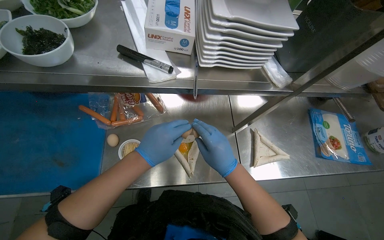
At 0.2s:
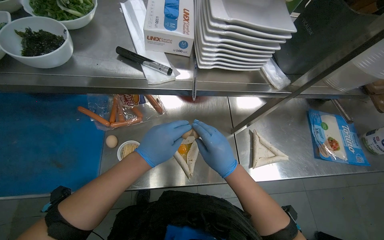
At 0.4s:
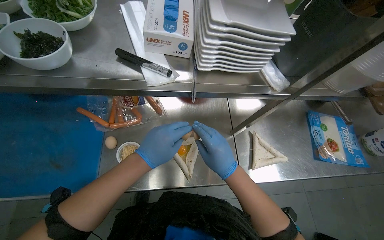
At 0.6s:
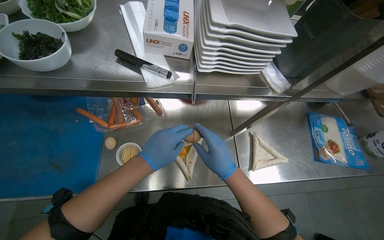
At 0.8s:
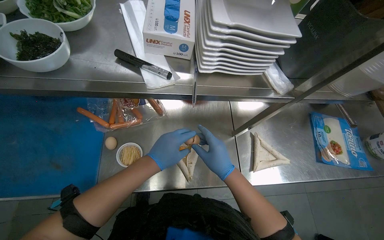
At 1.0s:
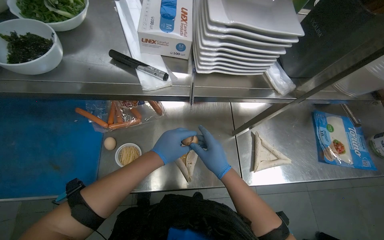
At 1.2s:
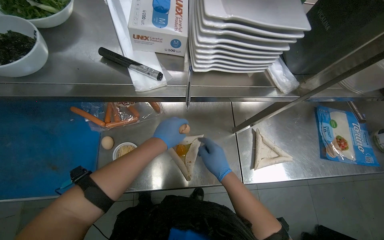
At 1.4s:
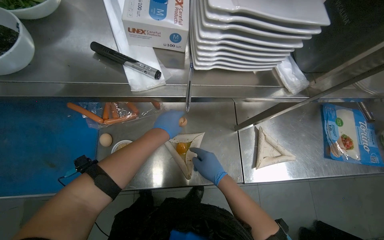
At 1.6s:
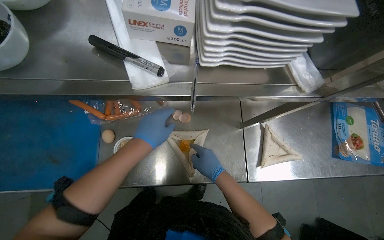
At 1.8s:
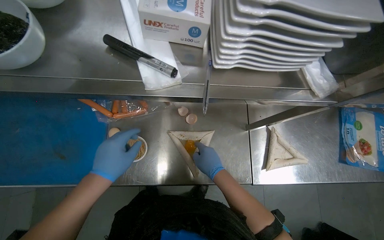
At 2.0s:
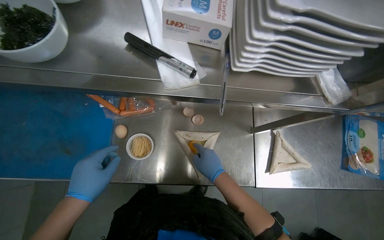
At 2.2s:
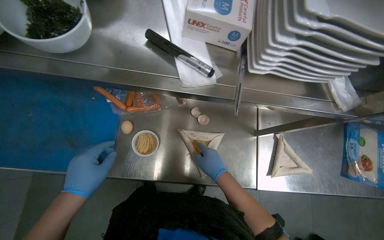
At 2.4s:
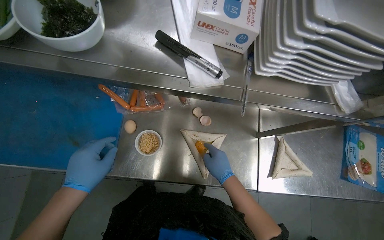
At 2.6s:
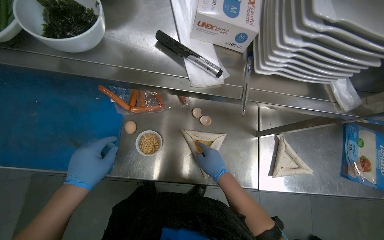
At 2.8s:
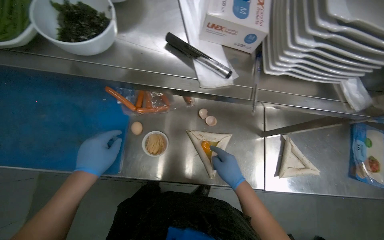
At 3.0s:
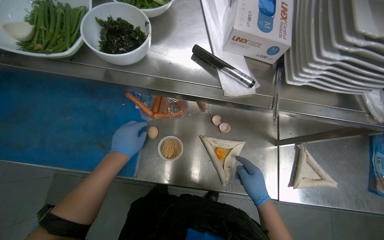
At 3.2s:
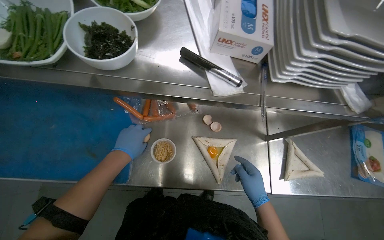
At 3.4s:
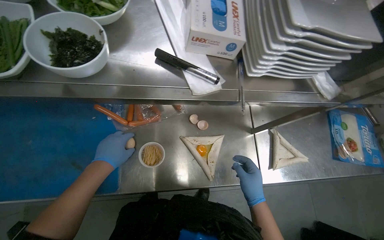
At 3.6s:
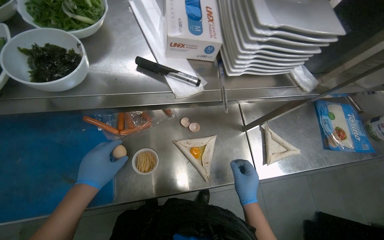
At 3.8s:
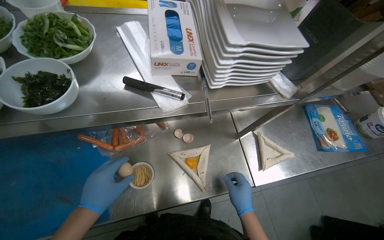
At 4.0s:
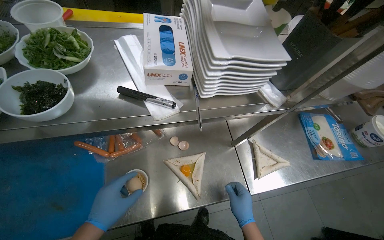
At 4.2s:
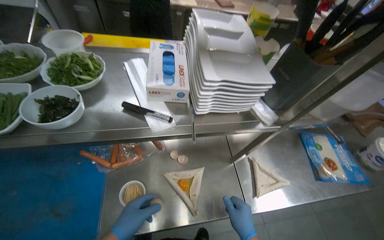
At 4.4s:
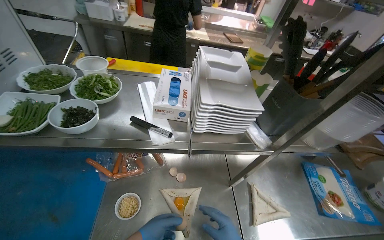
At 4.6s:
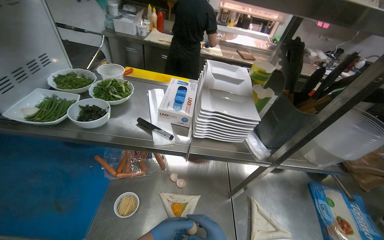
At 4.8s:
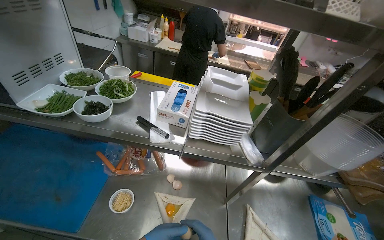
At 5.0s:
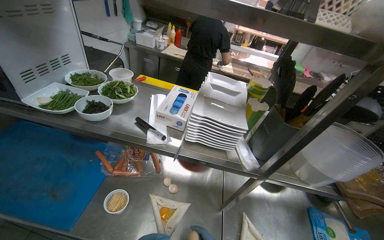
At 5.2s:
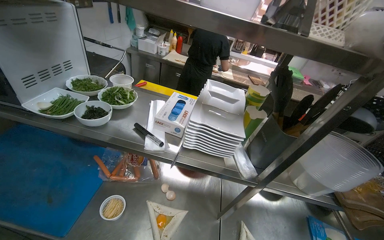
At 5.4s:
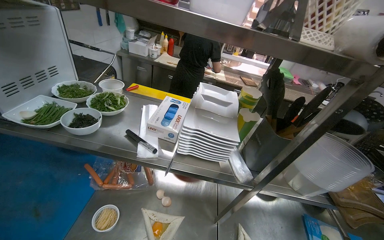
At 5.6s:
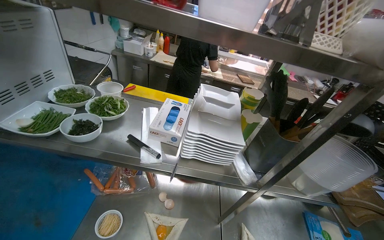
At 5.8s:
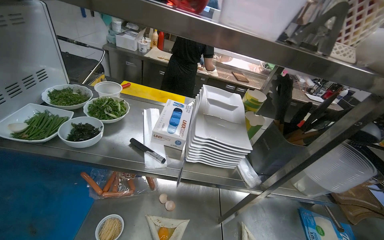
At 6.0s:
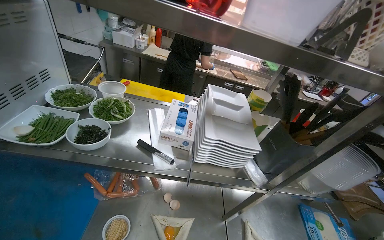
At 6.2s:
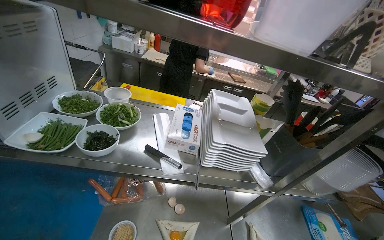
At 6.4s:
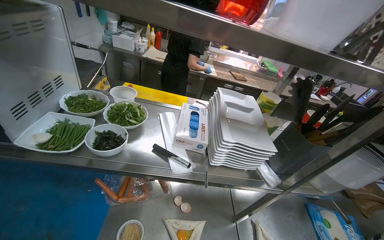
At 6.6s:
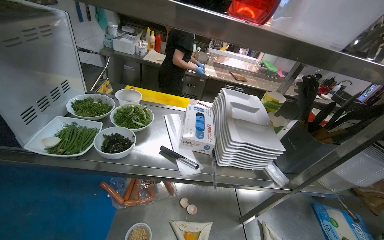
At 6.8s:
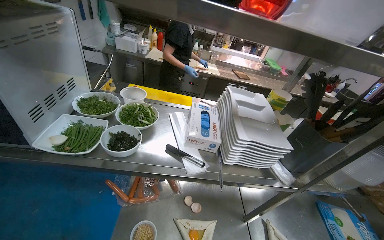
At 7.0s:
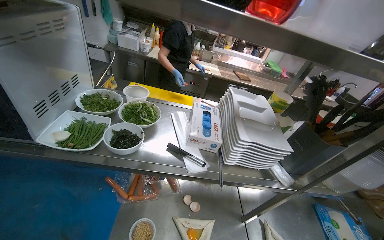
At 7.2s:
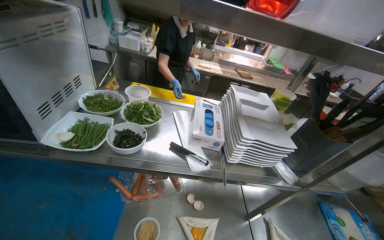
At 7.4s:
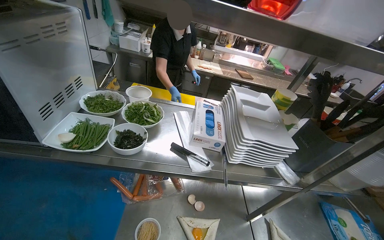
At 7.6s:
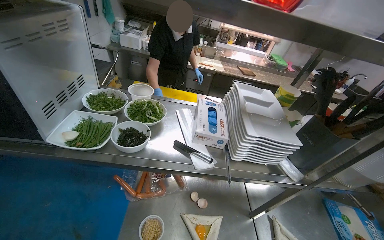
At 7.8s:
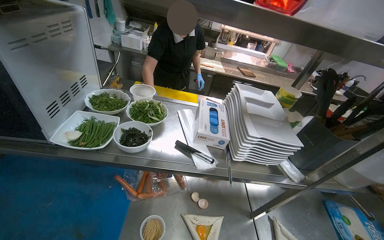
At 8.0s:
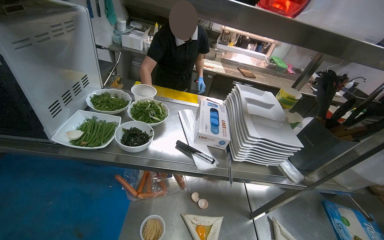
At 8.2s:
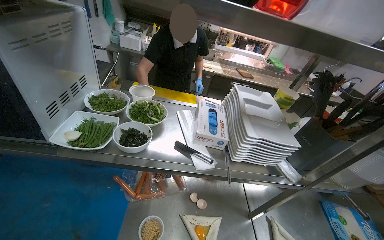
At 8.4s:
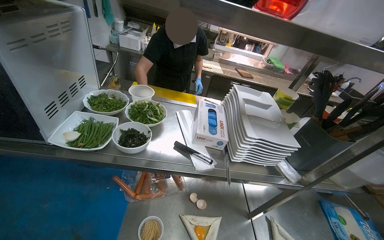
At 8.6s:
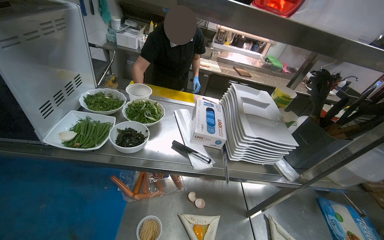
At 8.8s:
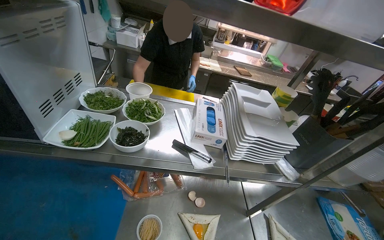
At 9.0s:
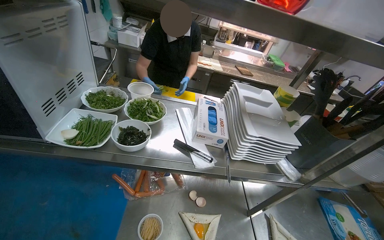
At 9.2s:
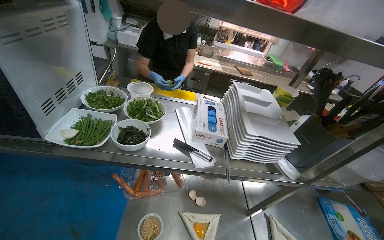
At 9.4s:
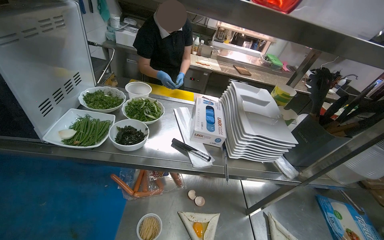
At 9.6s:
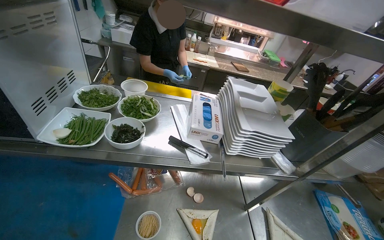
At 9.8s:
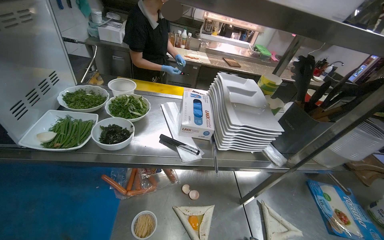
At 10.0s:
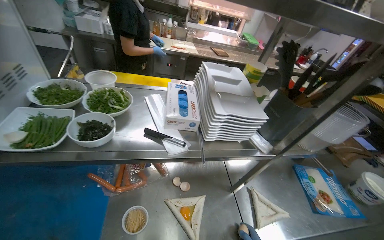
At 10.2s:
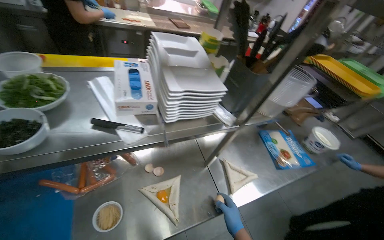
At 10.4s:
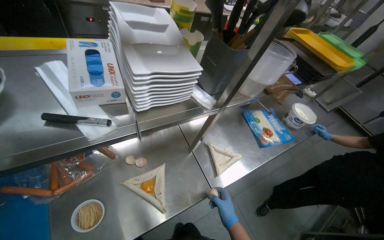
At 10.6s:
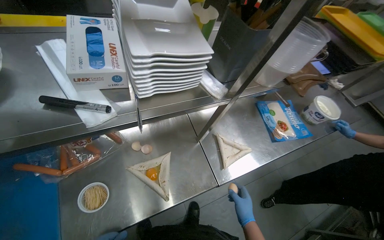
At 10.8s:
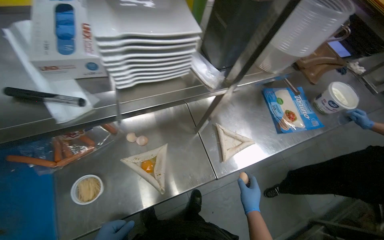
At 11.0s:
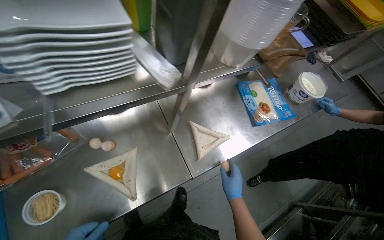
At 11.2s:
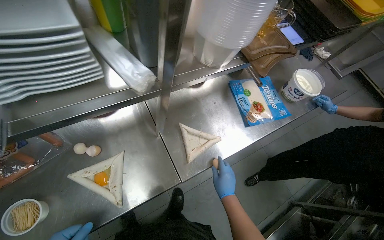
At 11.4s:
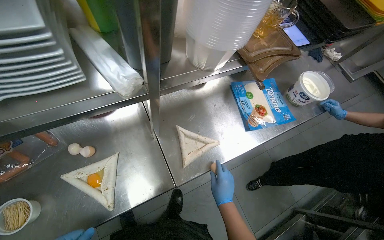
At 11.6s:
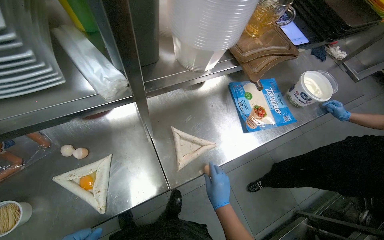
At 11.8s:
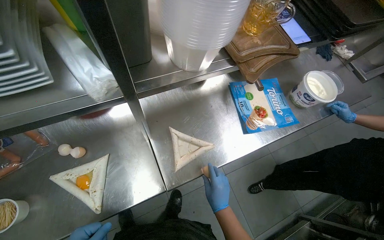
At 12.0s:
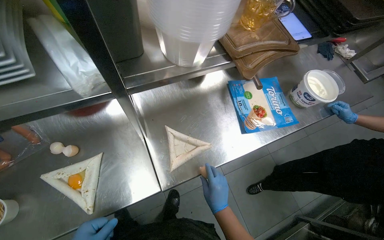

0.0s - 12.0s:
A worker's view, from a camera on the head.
Job: preparing food.
The whole recording: Cracking eggs into tortillas. The worker cracks eggs and places them into folded tortillas.
1.6s - 3.0s: The left hand travels to the left by approximately 25 cm.
3.0s - 4.4s: The wearer looks about 25 degrees further upward.
9.0s - 10.4s: The head rotates approximately 30 degrees to the right. The camera pitches downward, by some 20 degrees.
10.4s - 12.0s: The camera pitches downward, by about 15 degrees.

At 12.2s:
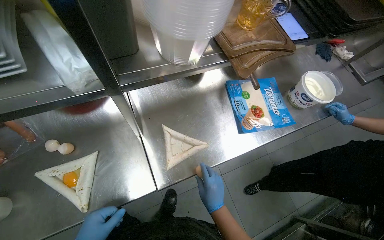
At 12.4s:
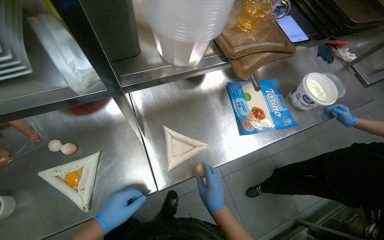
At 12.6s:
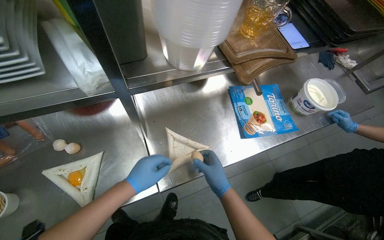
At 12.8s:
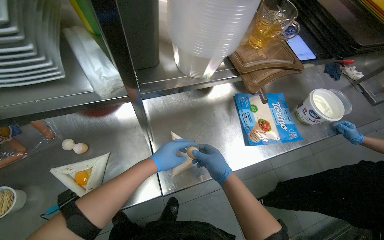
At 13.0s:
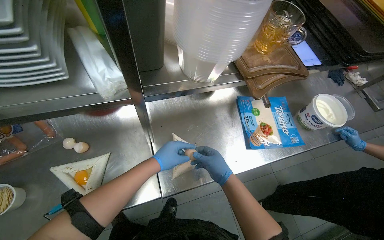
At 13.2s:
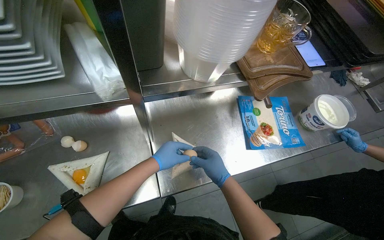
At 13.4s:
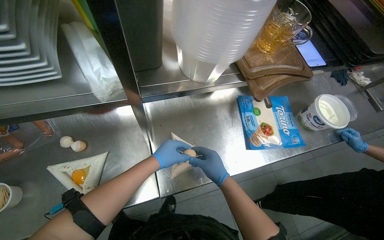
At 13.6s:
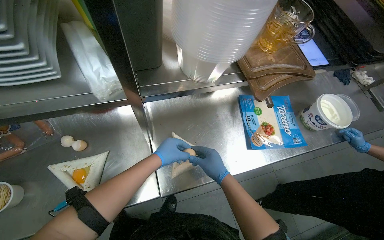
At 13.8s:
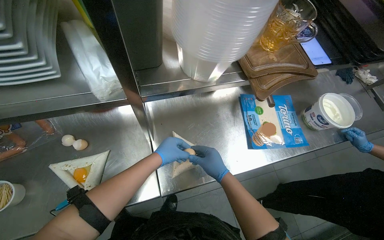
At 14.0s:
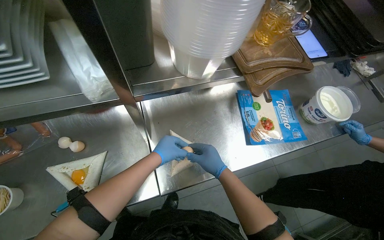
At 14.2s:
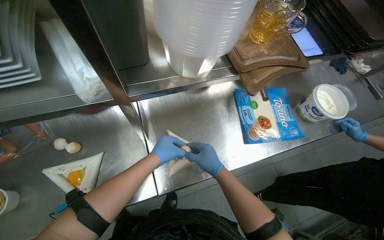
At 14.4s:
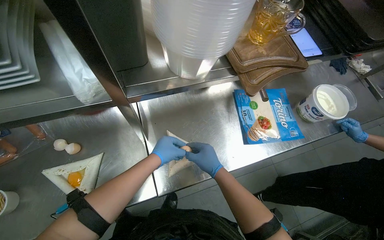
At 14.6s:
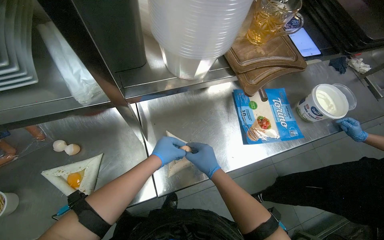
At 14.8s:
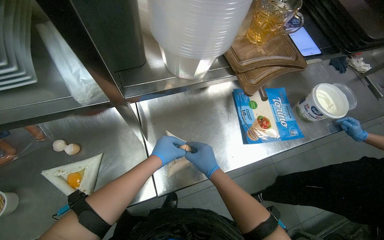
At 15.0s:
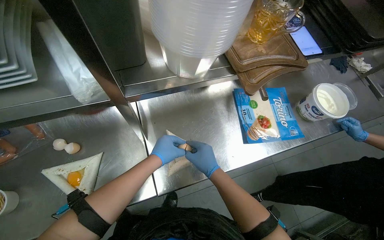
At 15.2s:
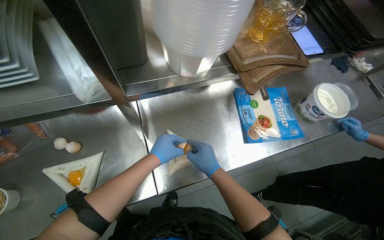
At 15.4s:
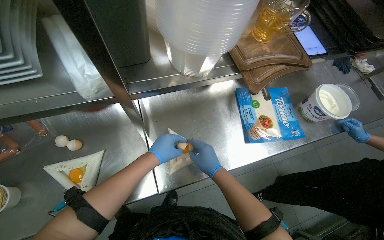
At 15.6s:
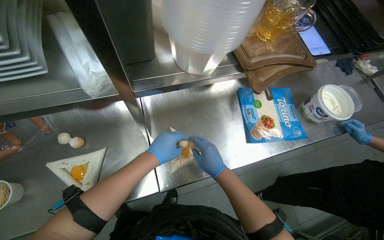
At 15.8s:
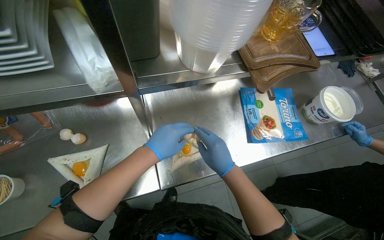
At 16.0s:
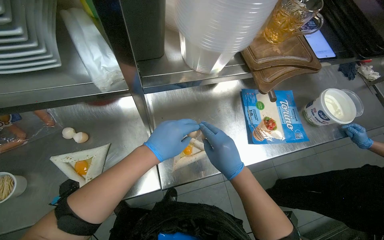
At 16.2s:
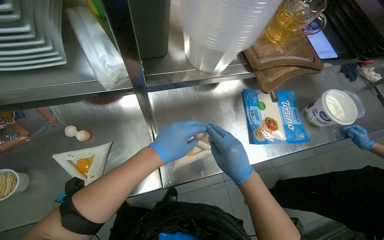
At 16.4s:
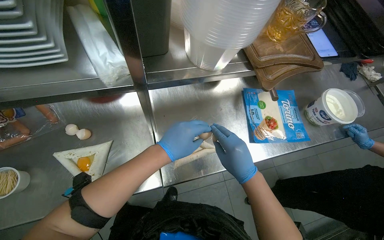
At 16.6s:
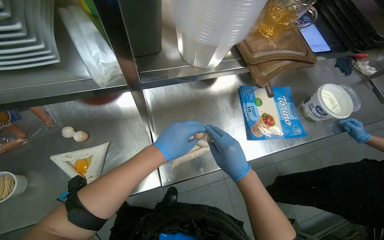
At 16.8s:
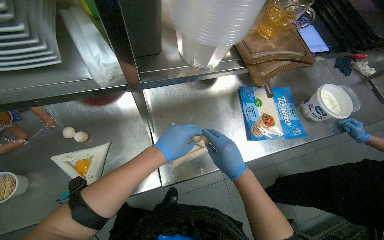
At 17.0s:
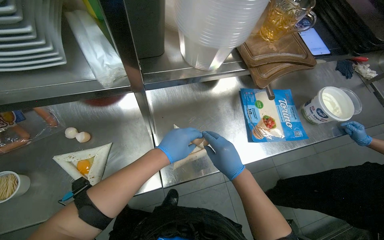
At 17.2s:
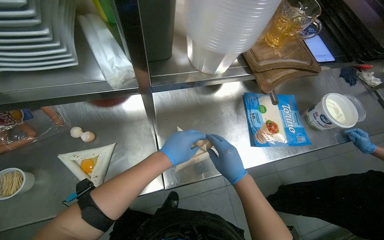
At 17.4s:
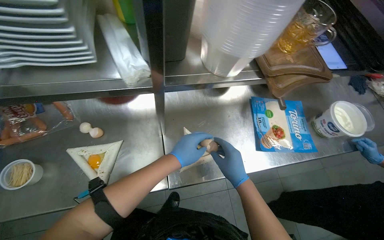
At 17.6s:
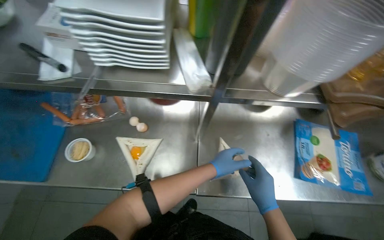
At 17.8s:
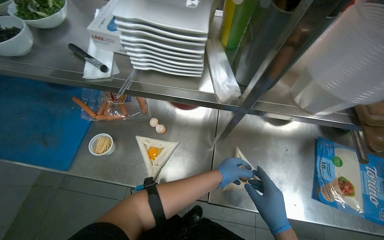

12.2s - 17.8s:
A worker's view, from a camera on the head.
Job: preparing food.
The whole recording: Cracking eggs into tortillas. The worker cracks eggs and places them into folded tortillas.
12.2s - 13.6s: The right hand travels up the picture by roughly 15 cm.
13.6s - 15.0s: The hands are busy where they are.
15.0s - 16.4s: Both hands move nearer to the camera, approximately 10 cm.
16.4s - 17.8s: The head rotates approximately 25 degrees to the left.

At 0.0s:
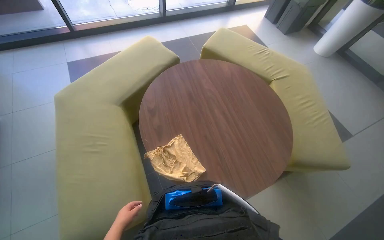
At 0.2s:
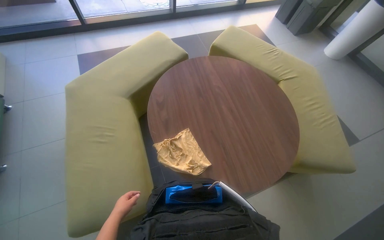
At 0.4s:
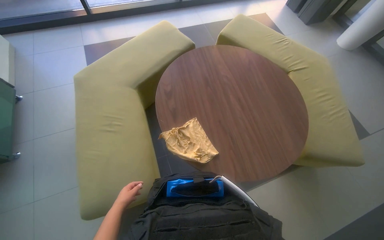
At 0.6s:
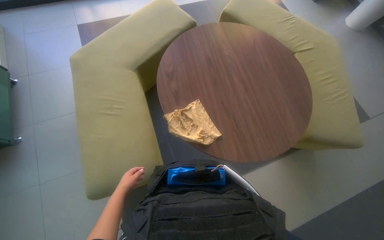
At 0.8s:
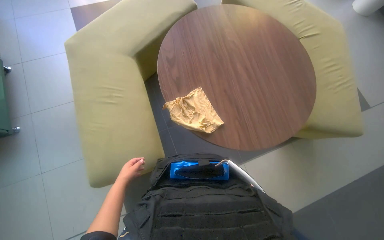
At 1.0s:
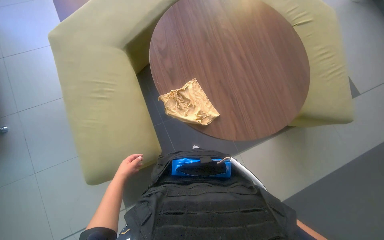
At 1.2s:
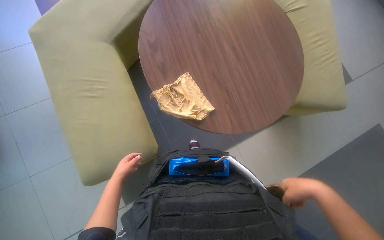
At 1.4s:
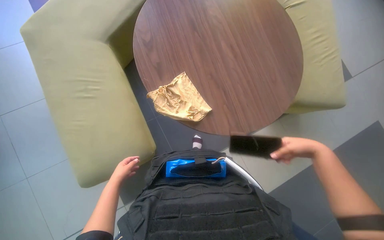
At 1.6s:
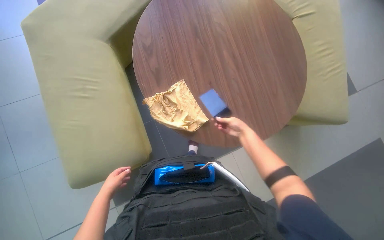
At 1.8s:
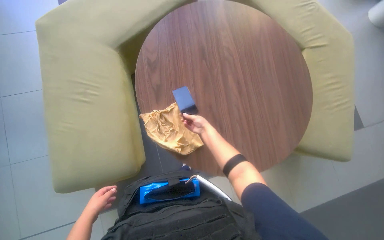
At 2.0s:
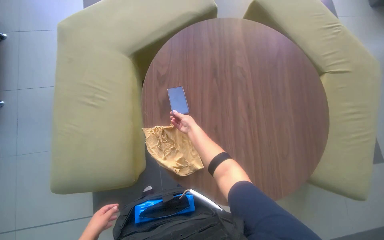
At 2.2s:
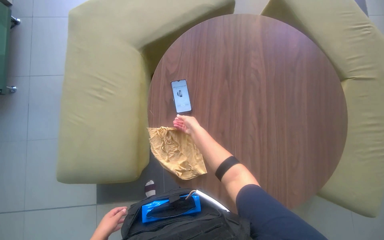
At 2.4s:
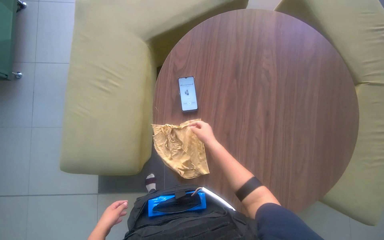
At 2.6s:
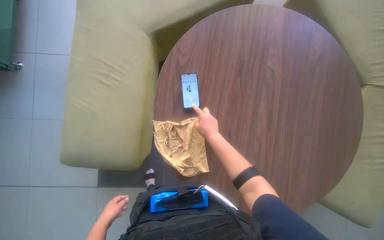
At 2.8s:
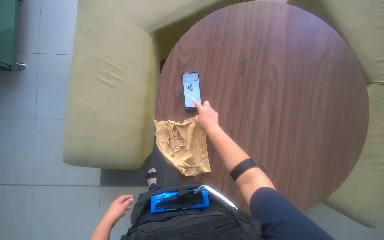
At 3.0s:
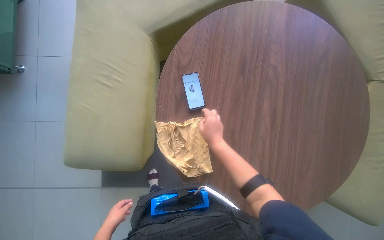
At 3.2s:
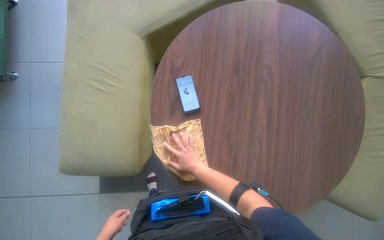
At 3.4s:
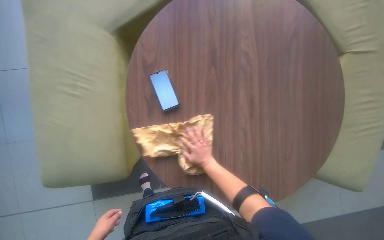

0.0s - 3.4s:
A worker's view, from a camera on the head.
Job: wiping surfaces.
The whole recording: Wiping round table. The worker wipes the round table with a yellow cloth.
0.0s - 1.6s: The view tilts approximately 15 degrees downward. The left hand travels to the left by roughly 10 cm.
